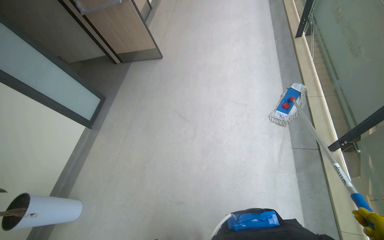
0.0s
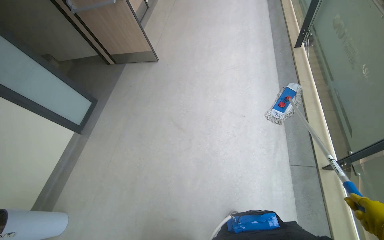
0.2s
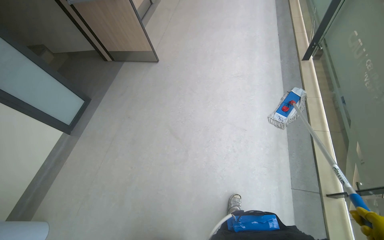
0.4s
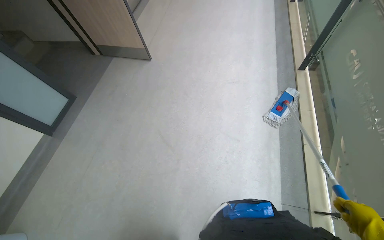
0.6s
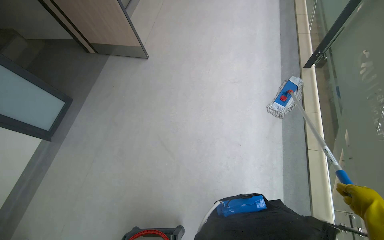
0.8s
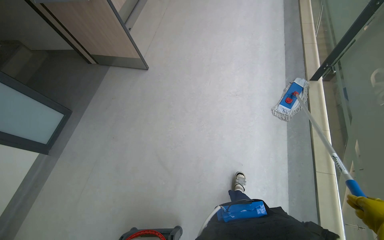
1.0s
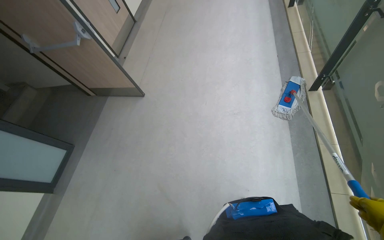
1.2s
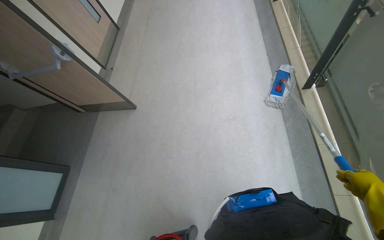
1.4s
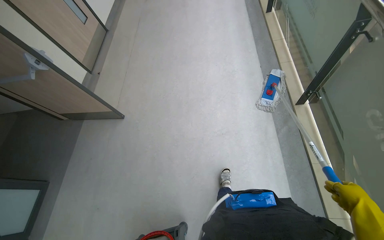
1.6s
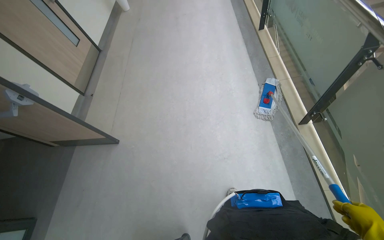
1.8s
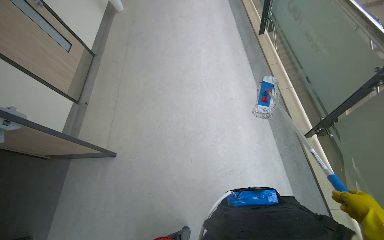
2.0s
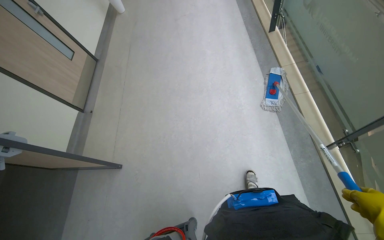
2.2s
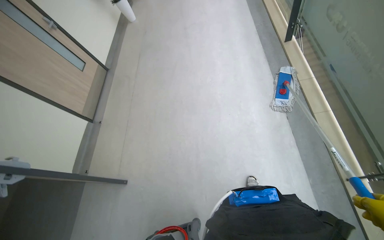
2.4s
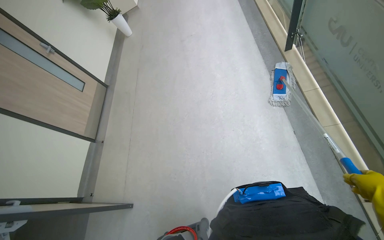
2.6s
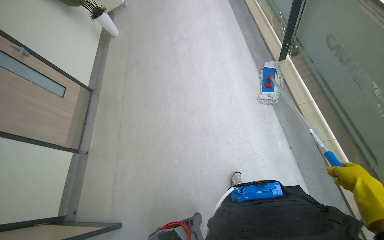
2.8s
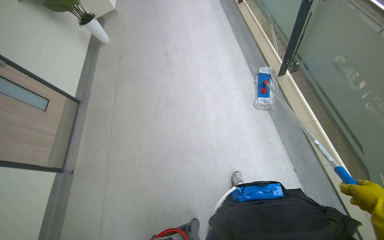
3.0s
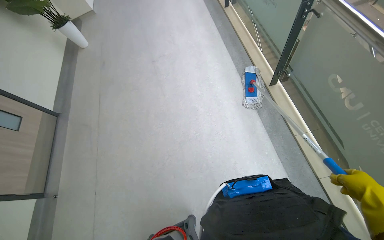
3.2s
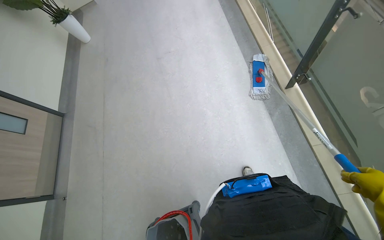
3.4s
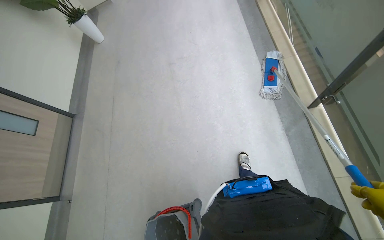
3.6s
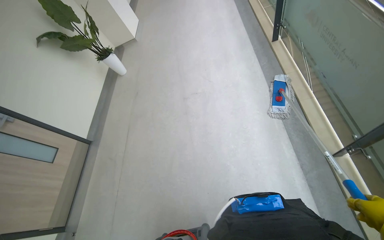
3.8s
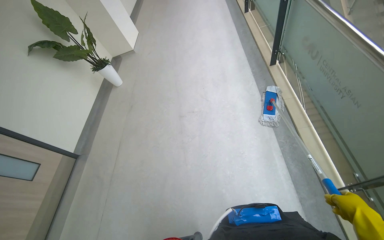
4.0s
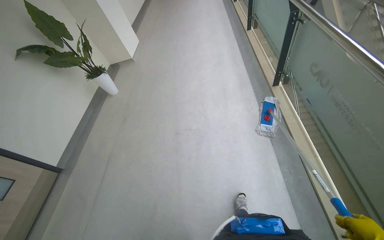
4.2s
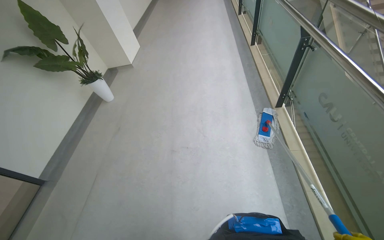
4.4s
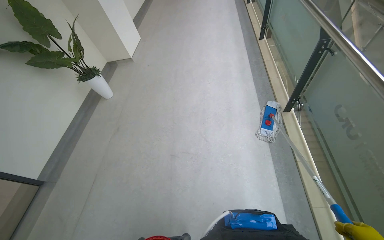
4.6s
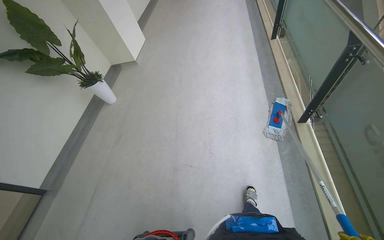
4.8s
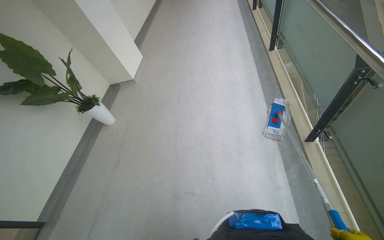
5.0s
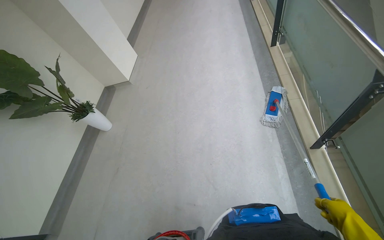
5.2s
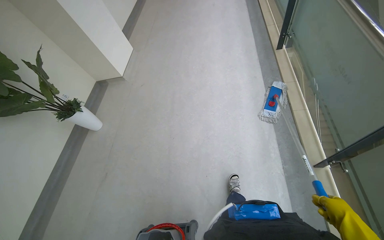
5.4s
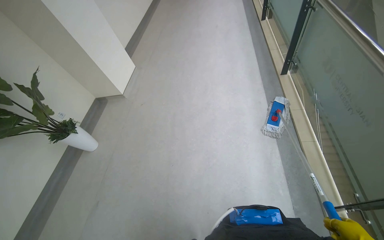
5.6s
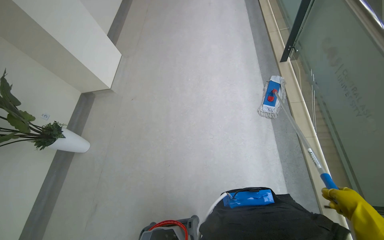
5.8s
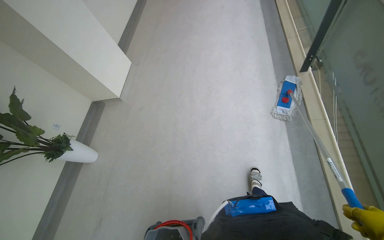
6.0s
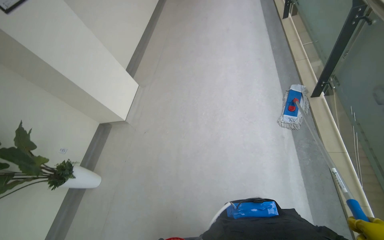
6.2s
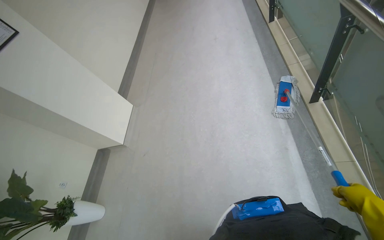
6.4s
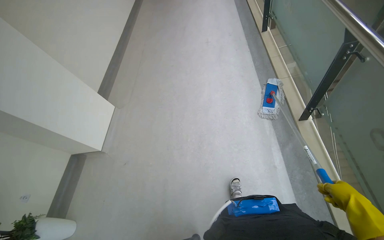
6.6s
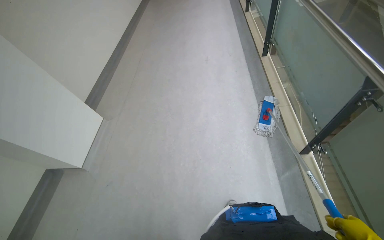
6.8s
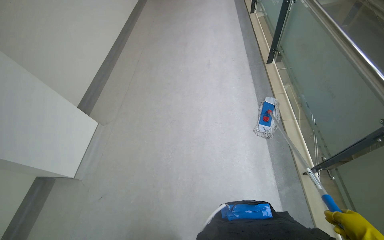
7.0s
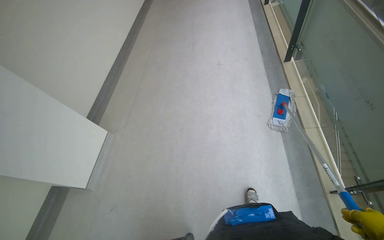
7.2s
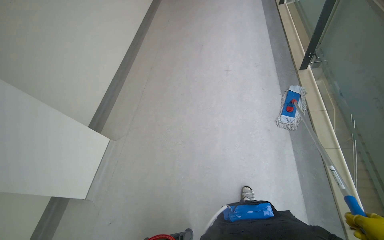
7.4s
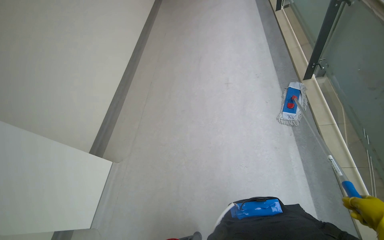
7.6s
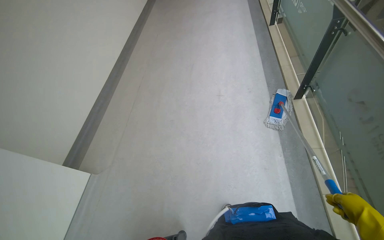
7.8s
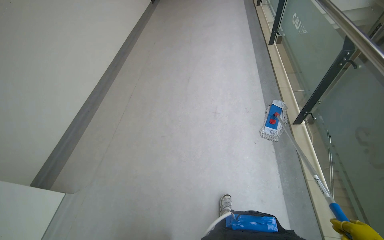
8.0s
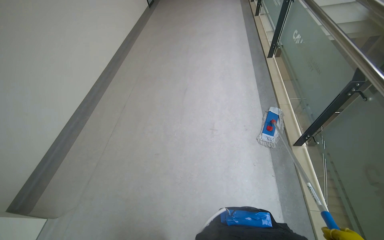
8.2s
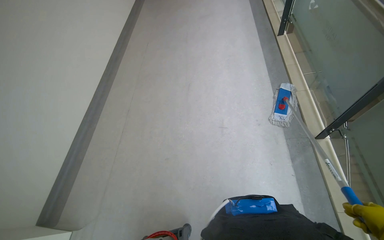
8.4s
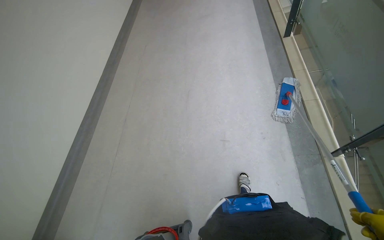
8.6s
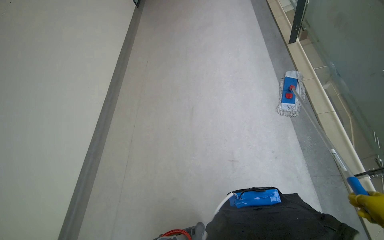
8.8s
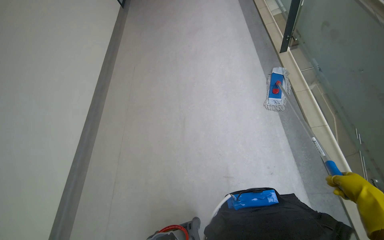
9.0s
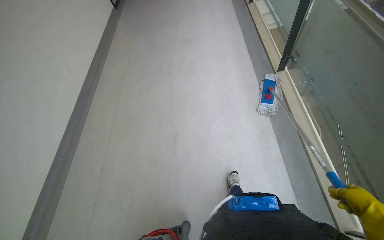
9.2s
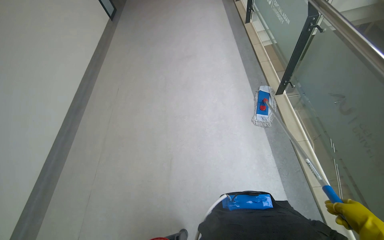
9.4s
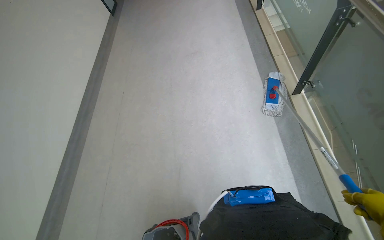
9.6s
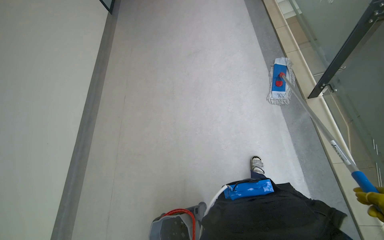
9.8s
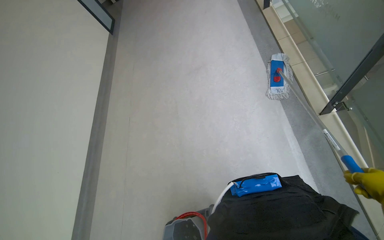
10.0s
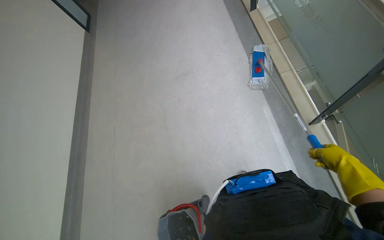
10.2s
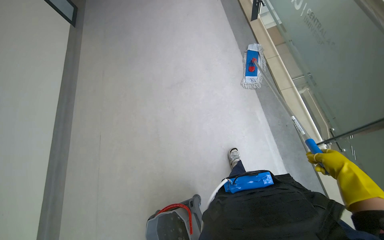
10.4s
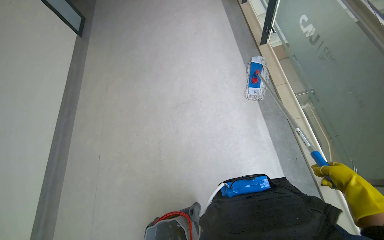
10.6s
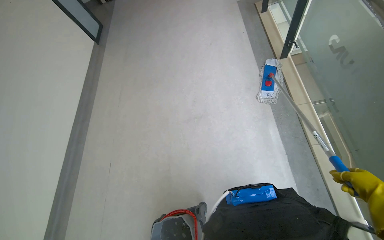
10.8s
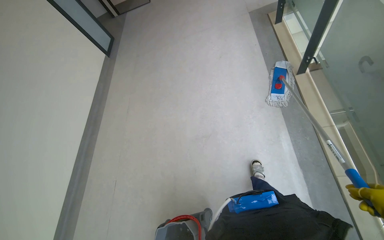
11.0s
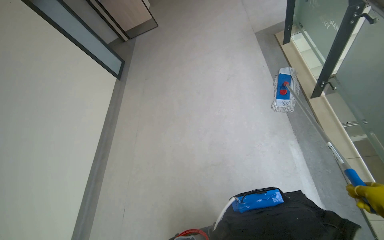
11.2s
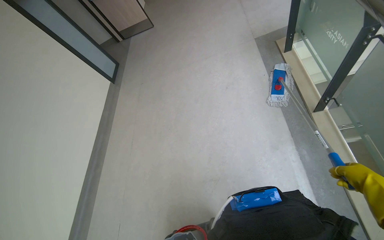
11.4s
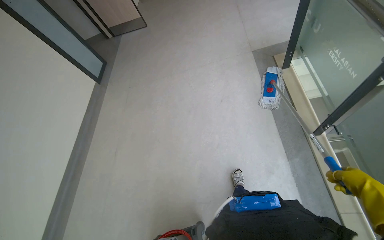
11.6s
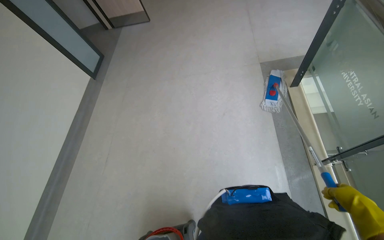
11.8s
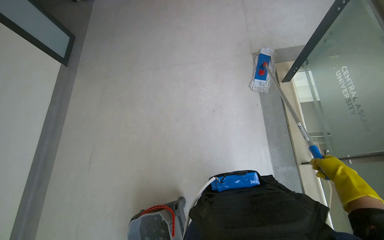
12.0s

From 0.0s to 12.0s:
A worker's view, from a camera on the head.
Job: mopping floor.
The whole recording: Mopping hallway floor. The worker mops the hallway floor, periodically wringing the mop in the bucket.
From 0.0s to 1.6s: The wearer moves approximately 1 m.
From 1.6s to 3.0s: The wearer moves roughly 1.5 m.
From 3.0s to 4.4s: The camera is carried some 1.5 m.
From 4.4s to 6.0s: The camera travels some 1.5 m.
From 6.0s to 7.6s: The camera is carried some 1.5 m.
From 7.6s to 9.0s: The camera is carried roughly 1.5 m.
From 9.0s to 10.4s: The camera is carried roughly 1.5 m.
From 10.4s to 12.0s: The wearer moves about 1.5 m.

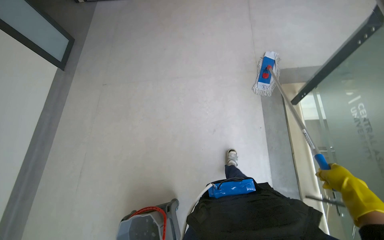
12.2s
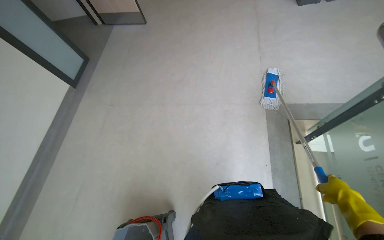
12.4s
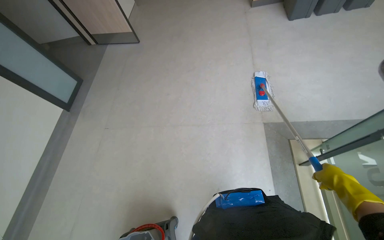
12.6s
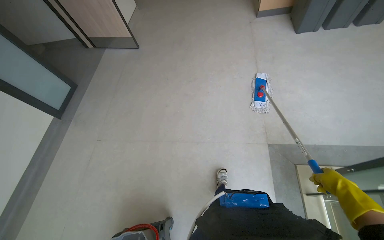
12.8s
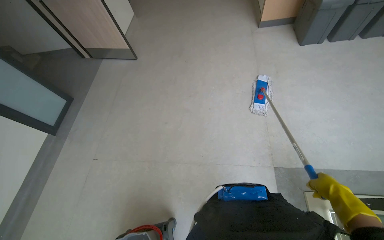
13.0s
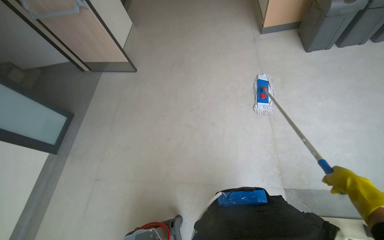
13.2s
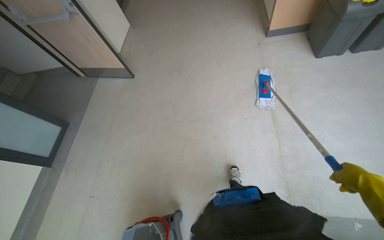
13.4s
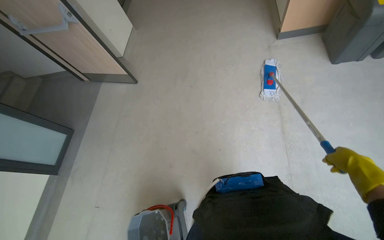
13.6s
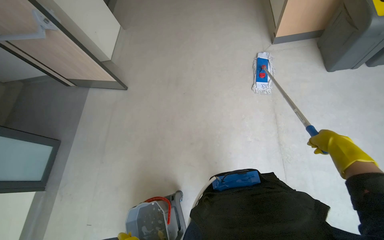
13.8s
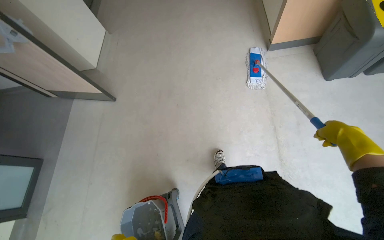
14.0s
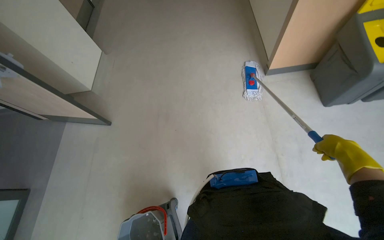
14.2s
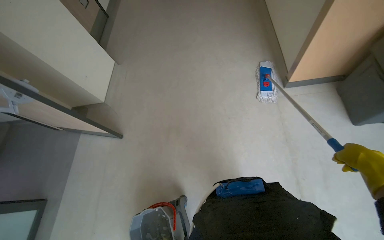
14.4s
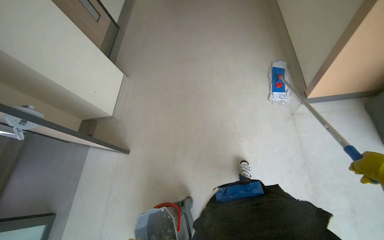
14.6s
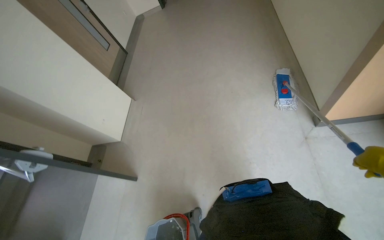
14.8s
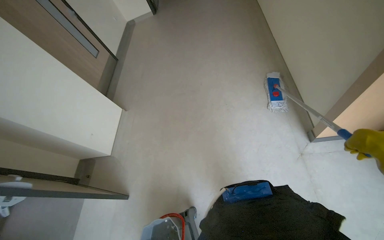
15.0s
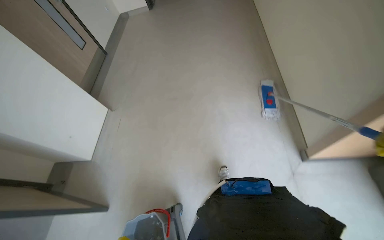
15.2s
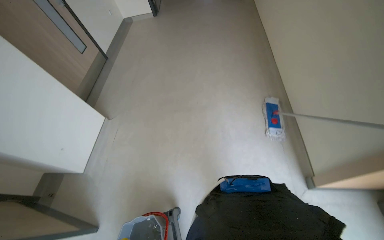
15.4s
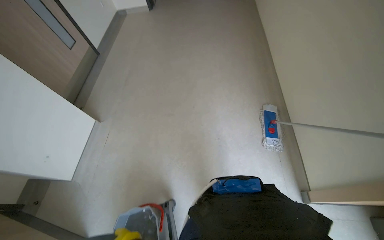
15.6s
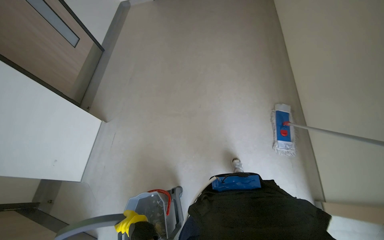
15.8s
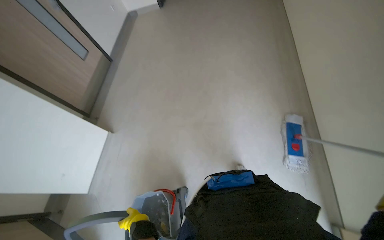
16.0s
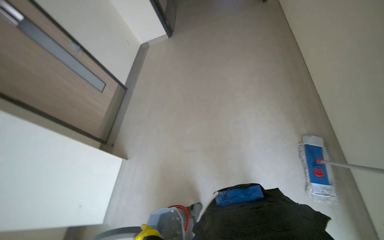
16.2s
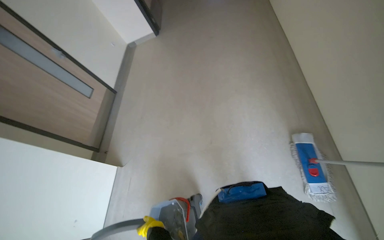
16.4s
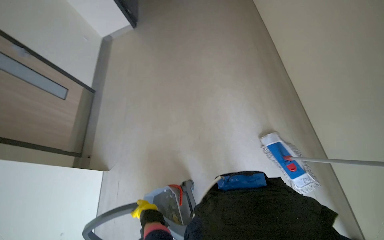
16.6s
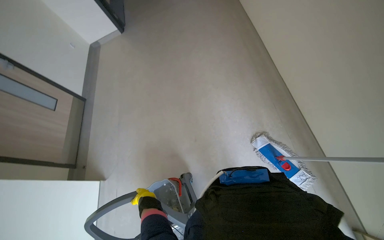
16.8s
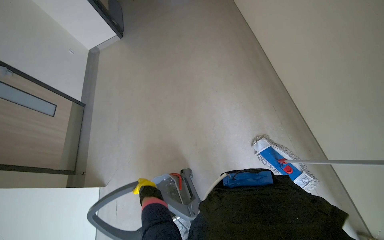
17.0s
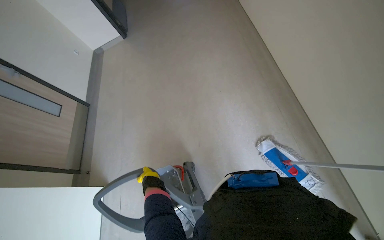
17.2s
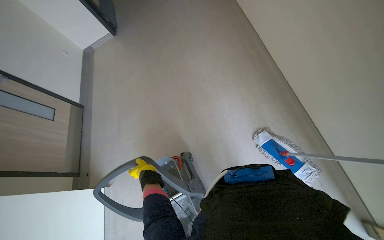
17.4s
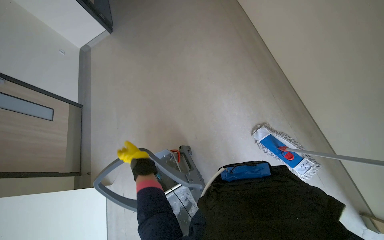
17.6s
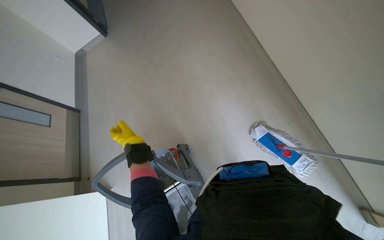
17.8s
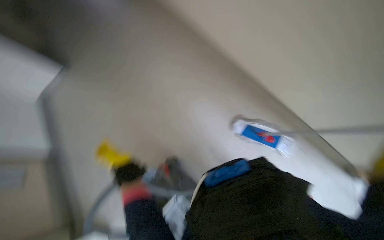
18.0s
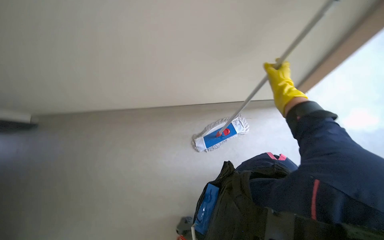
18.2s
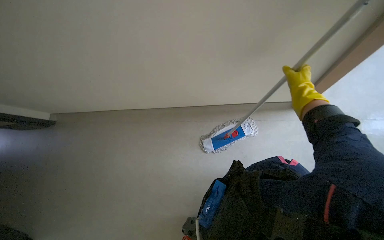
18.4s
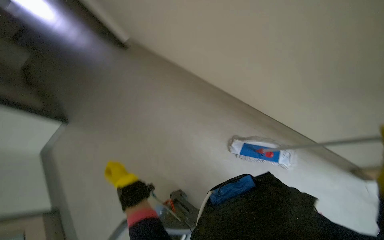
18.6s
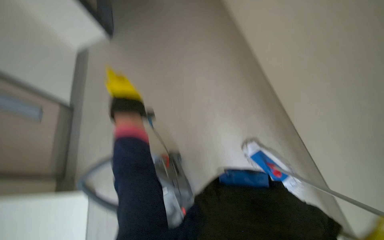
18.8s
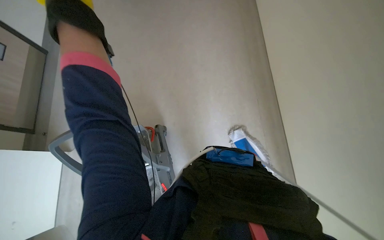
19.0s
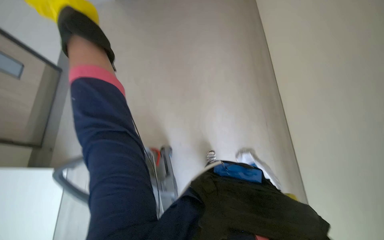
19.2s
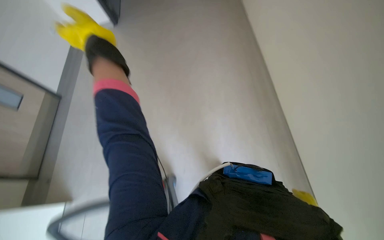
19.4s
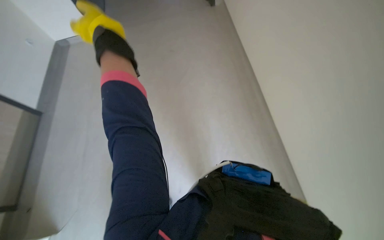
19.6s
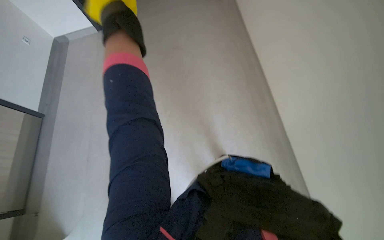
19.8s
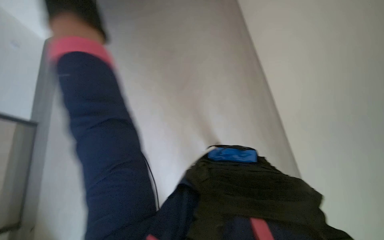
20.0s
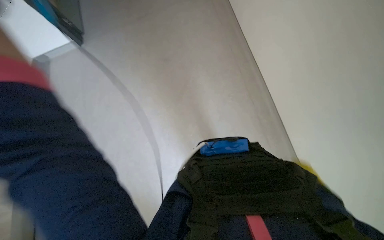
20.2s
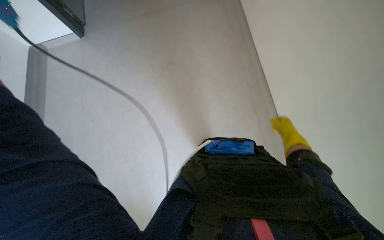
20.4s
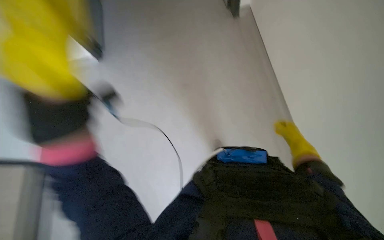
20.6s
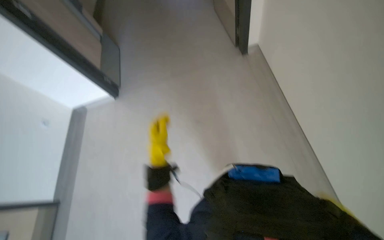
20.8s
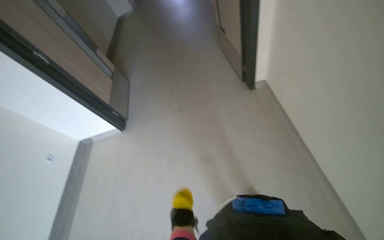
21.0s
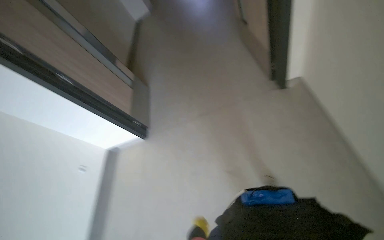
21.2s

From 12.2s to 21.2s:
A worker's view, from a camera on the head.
Job: mopping floor.
The whole recording: Mopping hallway floor. The worker mops the hallway floor, periodically wringing the mop in the bucket.
From 12.2s to 13.8s: The camera travels about 1.5 m.
From 13.8s to 15.2s: The head travels about 1 m.
From 15.2s to 16.6s: The camera travels about 90 cm.
From 16.6s to 18.2s: The head rotates roughly 50 degrees to the right.
From 18.2s to 19.8s: The wearer's head swings some 85 degrees to the left.
From 19.8s to 21.2s: The view tips upward by some 15 degrees.
